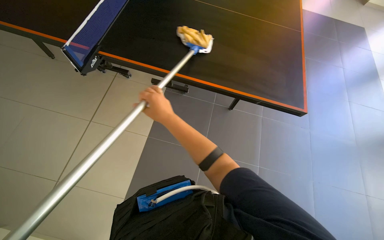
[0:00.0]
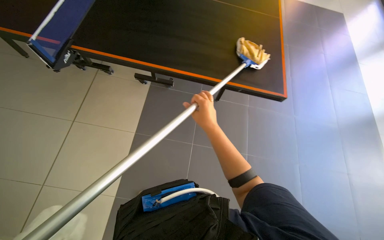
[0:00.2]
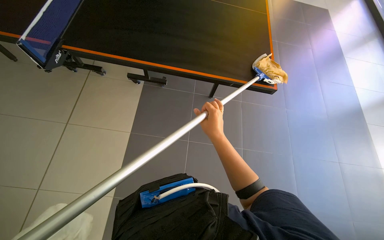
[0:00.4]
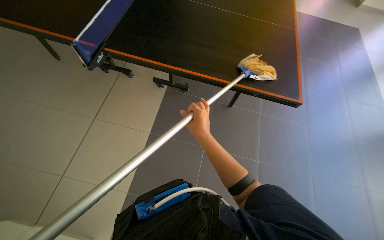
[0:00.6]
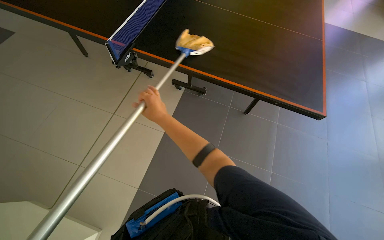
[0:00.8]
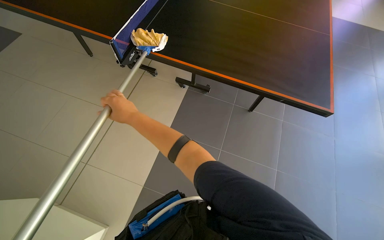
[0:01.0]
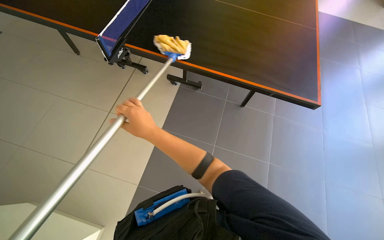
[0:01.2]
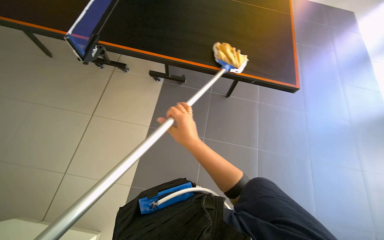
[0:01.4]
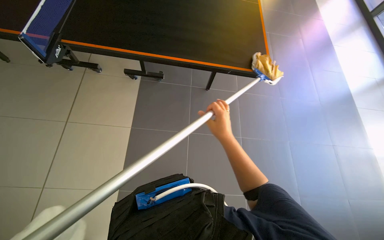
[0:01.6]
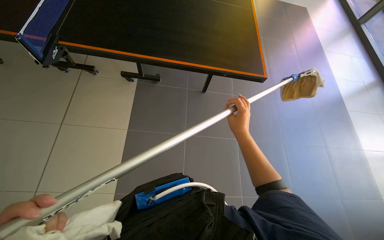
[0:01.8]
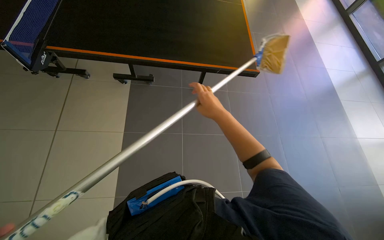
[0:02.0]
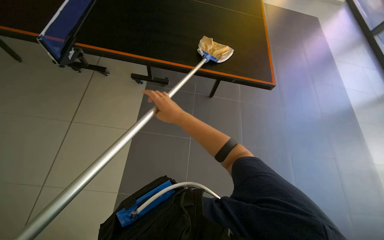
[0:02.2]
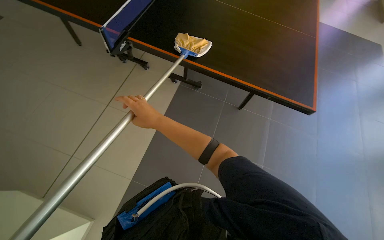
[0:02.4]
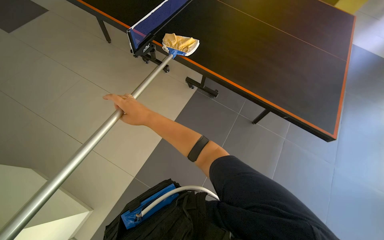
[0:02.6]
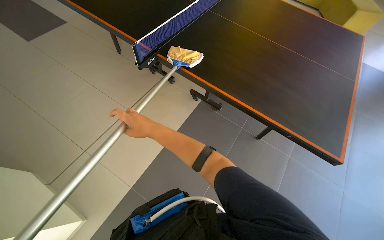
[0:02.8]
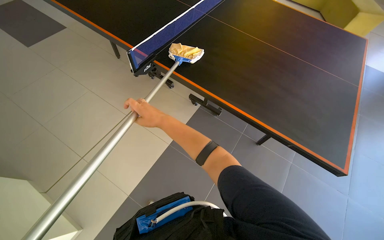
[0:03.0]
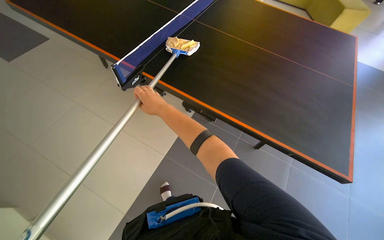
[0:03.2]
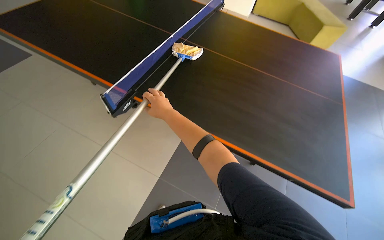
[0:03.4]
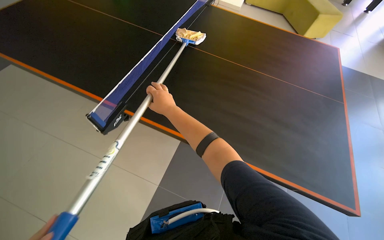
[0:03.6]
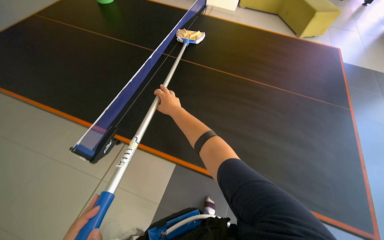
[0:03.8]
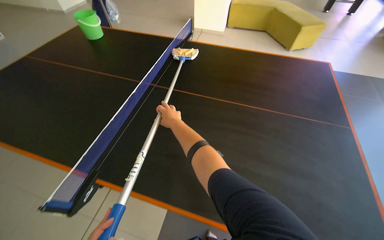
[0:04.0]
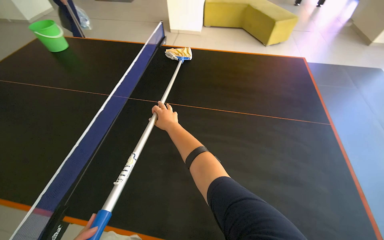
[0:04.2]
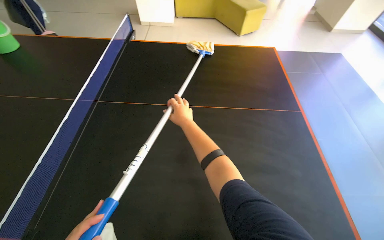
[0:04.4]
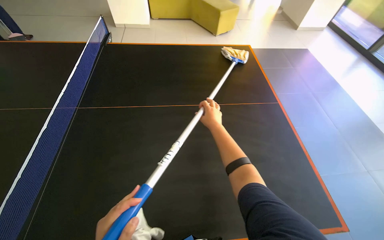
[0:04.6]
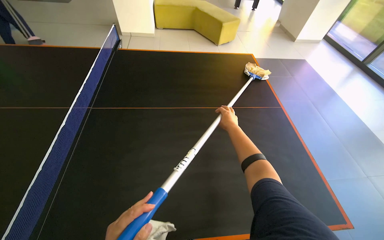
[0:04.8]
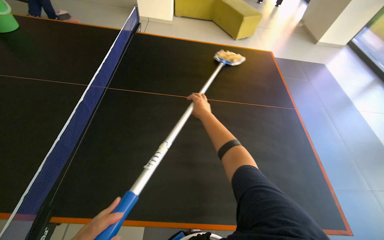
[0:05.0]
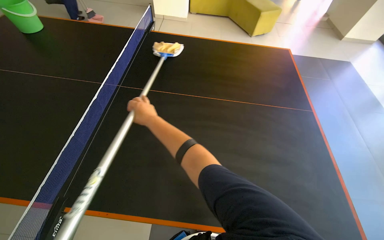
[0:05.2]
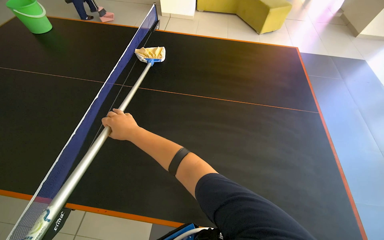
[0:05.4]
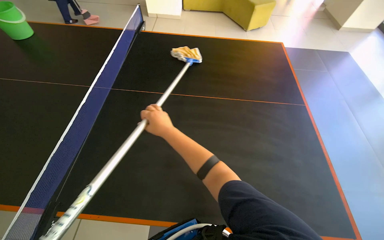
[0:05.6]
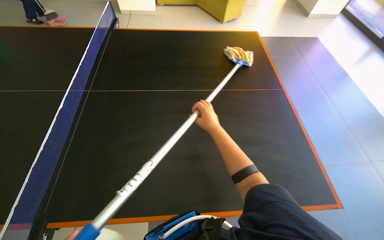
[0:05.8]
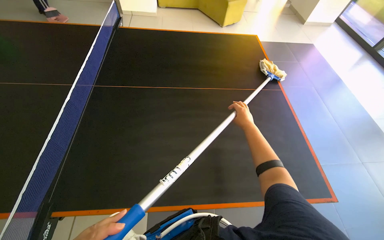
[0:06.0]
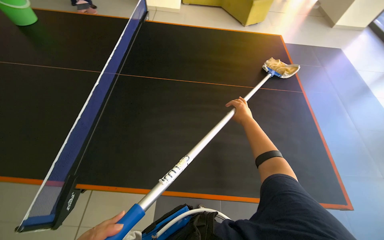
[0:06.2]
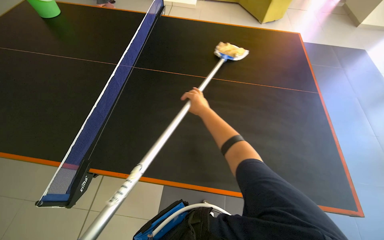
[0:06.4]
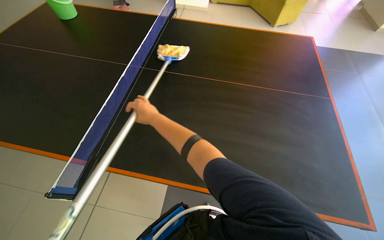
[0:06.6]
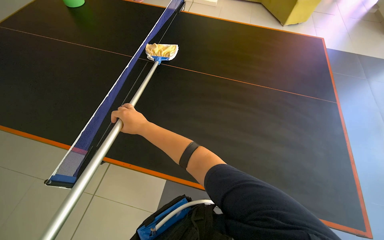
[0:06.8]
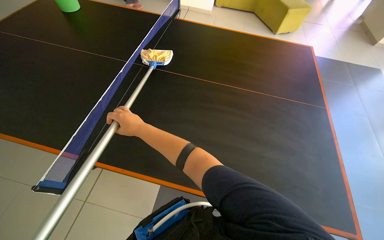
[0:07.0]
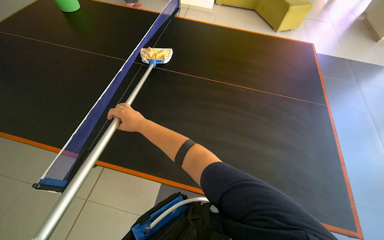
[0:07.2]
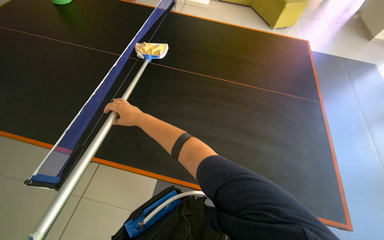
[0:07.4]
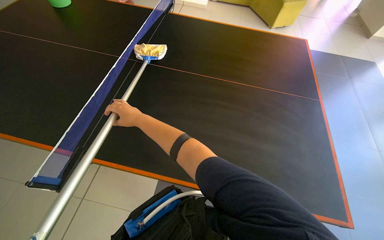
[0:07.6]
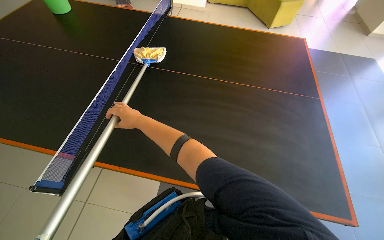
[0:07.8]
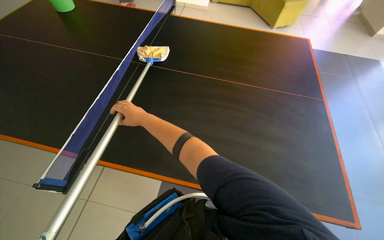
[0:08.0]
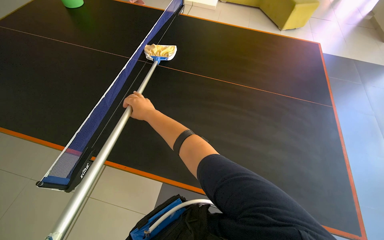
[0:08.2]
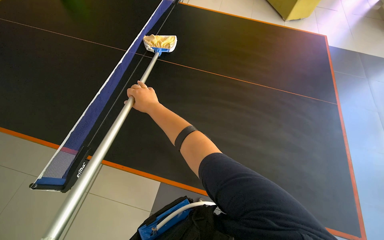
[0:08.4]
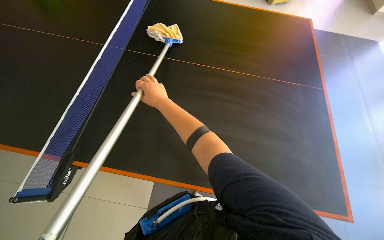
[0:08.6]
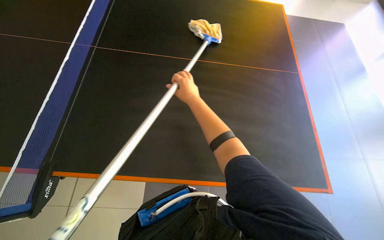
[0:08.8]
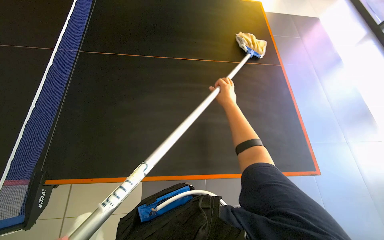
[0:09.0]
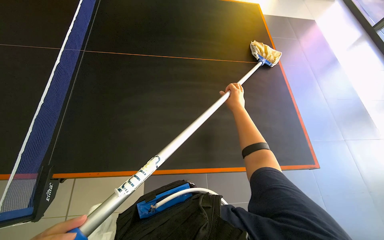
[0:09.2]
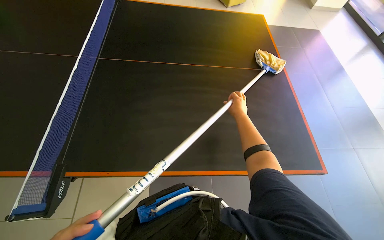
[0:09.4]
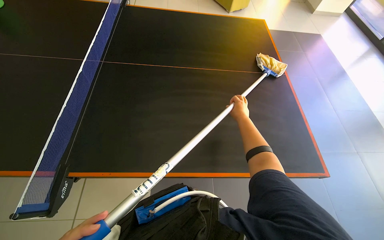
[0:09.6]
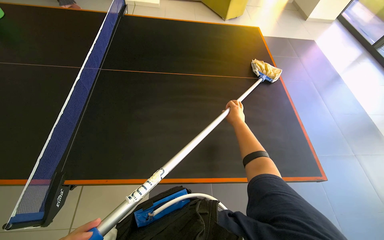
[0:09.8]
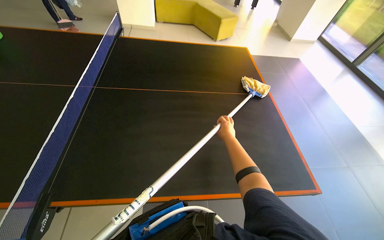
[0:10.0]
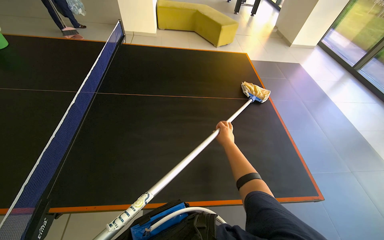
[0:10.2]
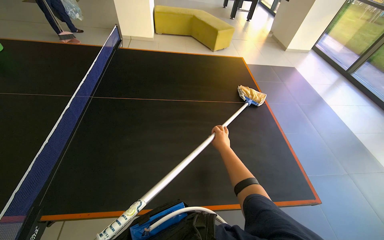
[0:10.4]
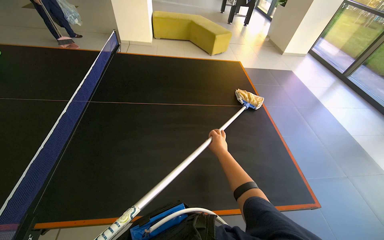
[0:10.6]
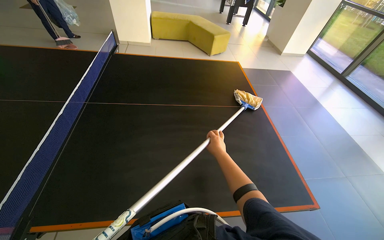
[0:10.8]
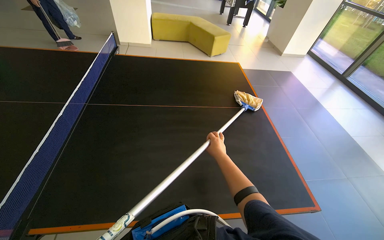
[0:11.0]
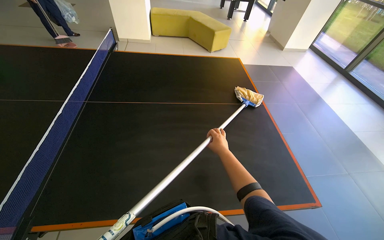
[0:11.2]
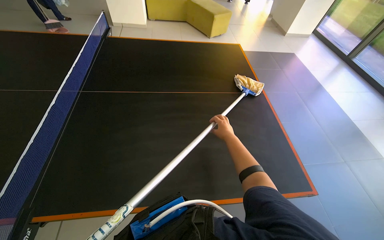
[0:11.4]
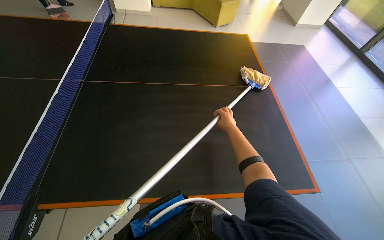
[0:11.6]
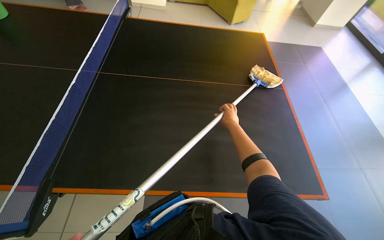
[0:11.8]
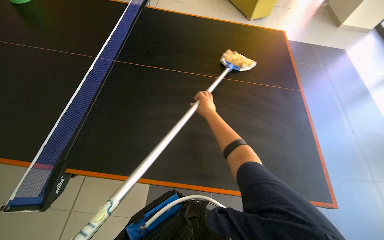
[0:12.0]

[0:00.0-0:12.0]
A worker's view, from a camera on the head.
Job: wiping surfaces.
The whole recording: Wiping ping-pong table with mop. The worker wipes the surface of the ping-pong table using a mop.
0:00.0 to 0:01.6: The right hand goes left and right, about 30 cm each way, reversing 2 times.
0:01.6 to 0:03.0: The head turns to the left by approximately 30 degrees. The right hand shifts approximately 30 cm to the left.
0:03.0 to 0:04.4: The head travels about 60 cm. The head turns to the right by roughly 30 degrees.
0:04.4 to 0:06.0: The right hand swings left and right, about 40 cm each way, with 2 reversals.
0:06.0 to 0:07.6: The right hand is displaced to the left by approximately 50 cm.
0:07.6 to 0:09.0: The wearer's head swings some 15 degrees to the right. The right hand goes some 40 cm to the right.
0:09.0 to 0:10.4: The camera pitches upward, by some 10 degrees.
0:10.4 to 0:12.0: The right hand moves to the left, some 15 cm.

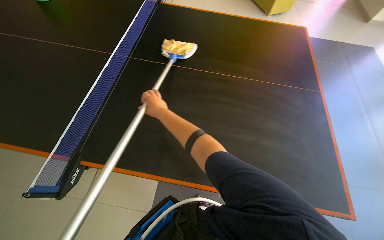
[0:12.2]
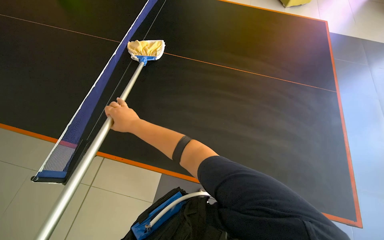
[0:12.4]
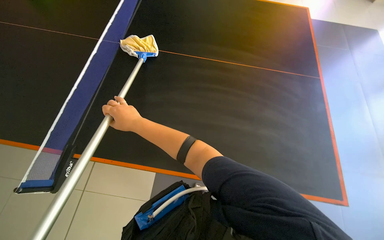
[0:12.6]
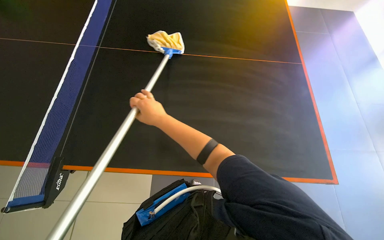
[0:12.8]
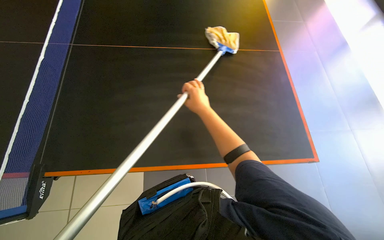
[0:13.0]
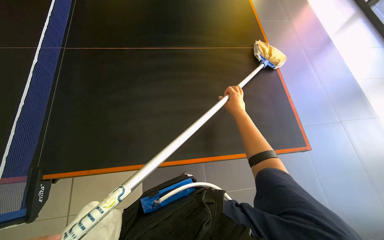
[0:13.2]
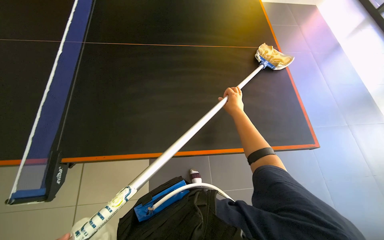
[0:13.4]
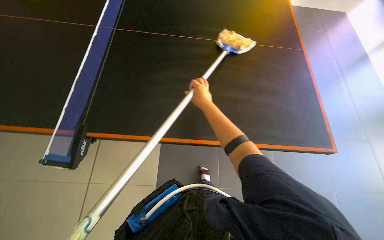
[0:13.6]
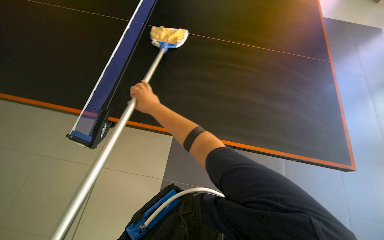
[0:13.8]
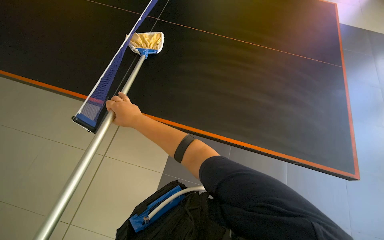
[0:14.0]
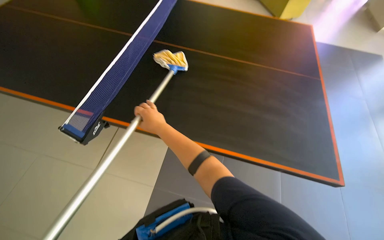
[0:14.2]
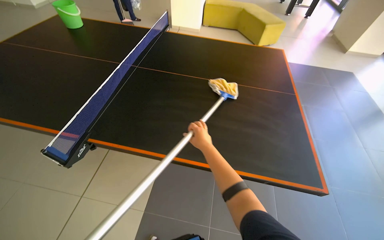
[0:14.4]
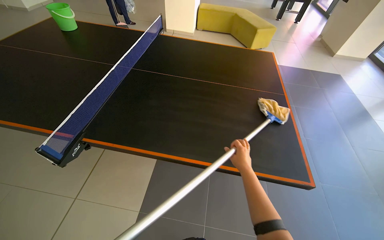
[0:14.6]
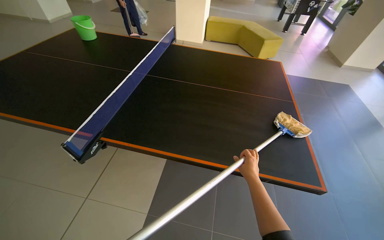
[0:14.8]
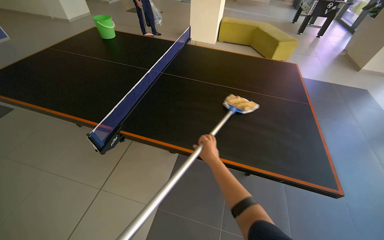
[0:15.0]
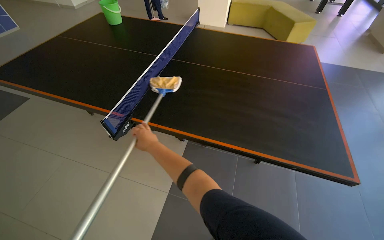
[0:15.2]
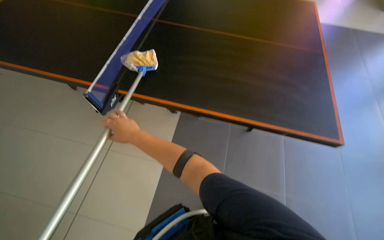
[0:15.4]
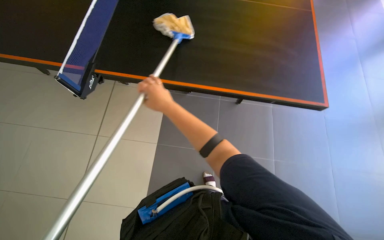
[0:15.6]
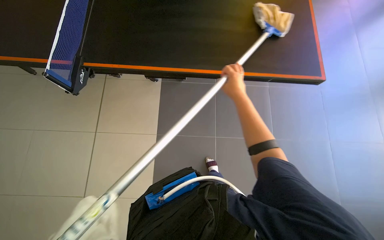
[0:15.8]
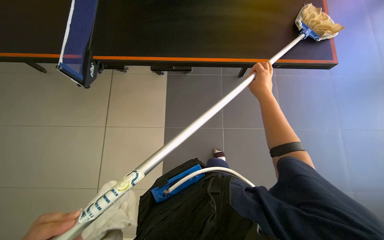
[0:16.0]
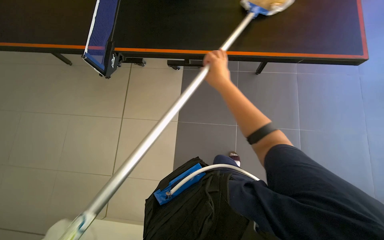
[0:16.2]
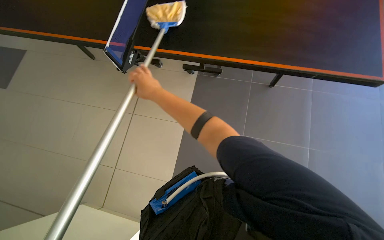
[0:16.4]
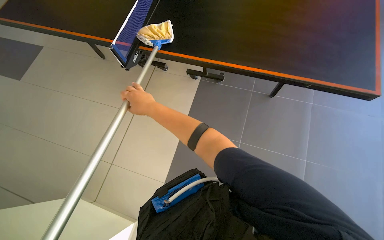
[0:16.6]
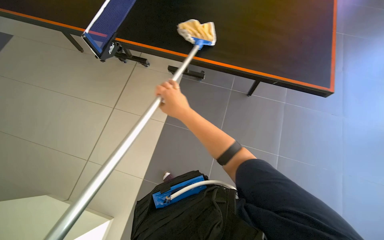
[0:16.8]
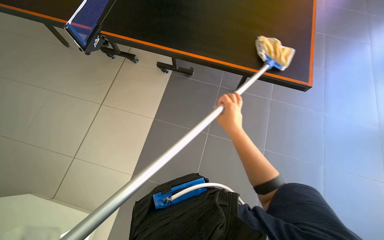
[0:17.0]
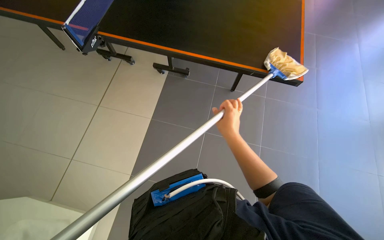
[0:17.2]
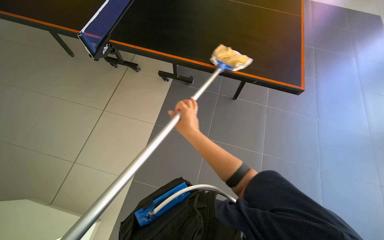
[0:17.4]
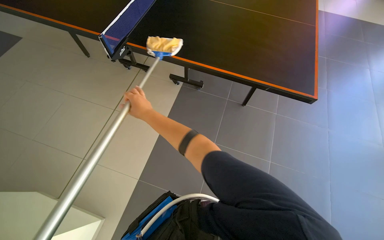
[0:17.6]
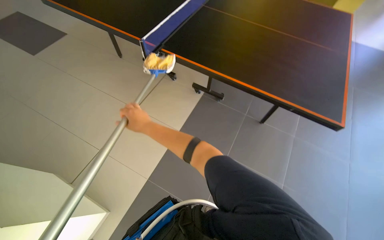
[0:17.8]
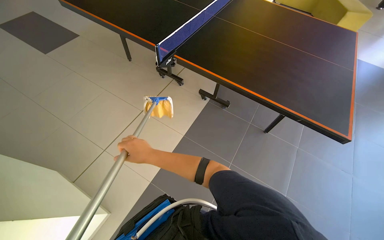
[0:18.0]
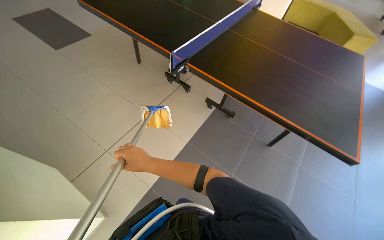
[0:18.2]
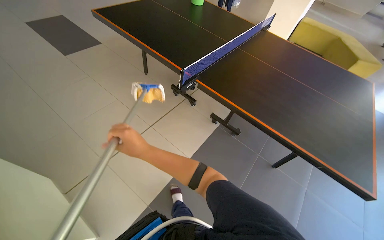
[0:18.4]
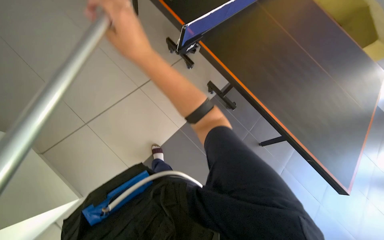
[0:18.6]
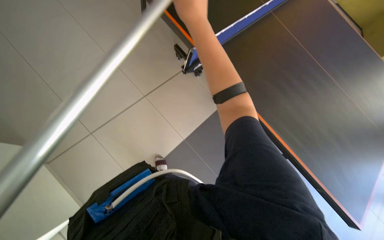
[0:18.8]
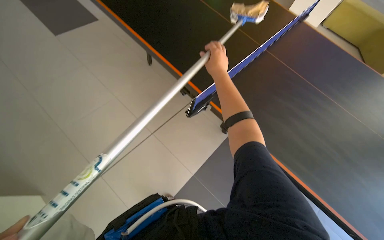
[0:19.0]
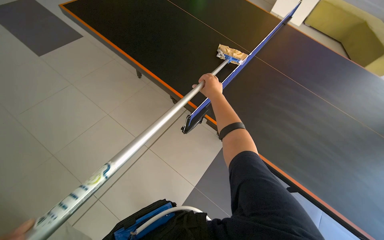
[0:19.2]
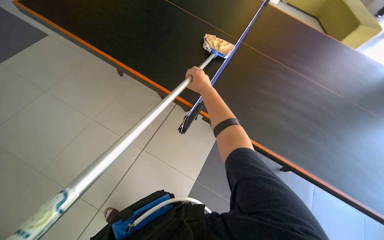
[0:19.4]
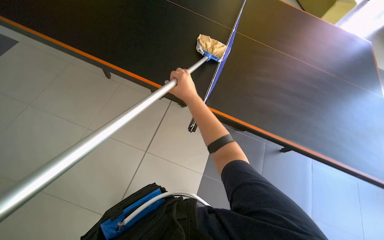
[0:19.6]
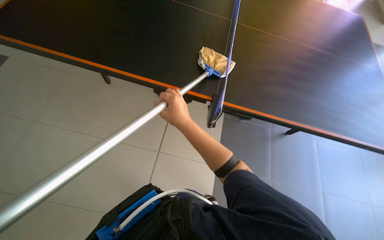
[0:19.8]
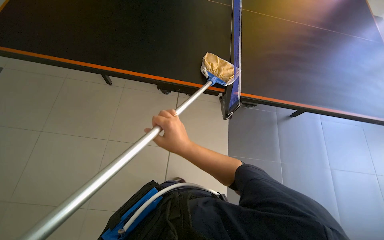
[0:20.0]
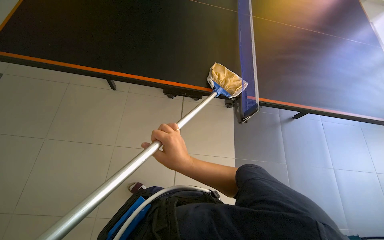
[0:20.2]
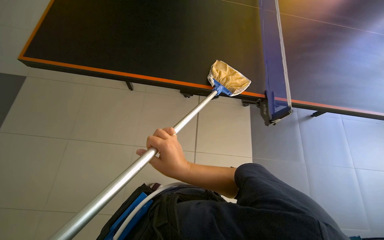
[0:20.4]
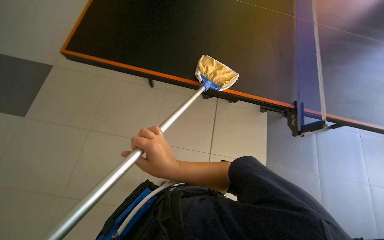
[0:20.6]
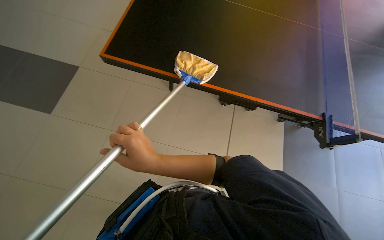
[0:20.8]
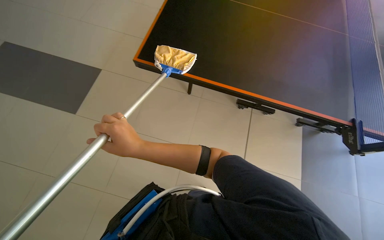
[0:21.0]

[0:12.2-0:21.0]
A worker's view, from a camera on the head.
Job: wiping surfaces.
The whole recording: Wiping ping-pong table with mop. The worker wipes the surface of the ping-pong table using a mop.
0:12.2 to 0:13.6: The right hand swings left and right, about 35 cm each way, with 2 reversals.
0:13.6 to 0:15.2: The view tips upward by roughly 15 degrees. The right hand moves left and right over approximately 35 cm, changing direction 2 times.
0:15.2 to 0:16.6: The camera pitches downward, by roughly 25 degrees.
0:18.0 to 0:19.6: The right hand goes roughly 40 cm up the picture and to the right.
0:19.6 to 0:21.0: The camera is aimed approximately 15 degrees further to the left. The right hand is displaced to the left, nearer to the camera and down the picture by approximately 40 cm.
